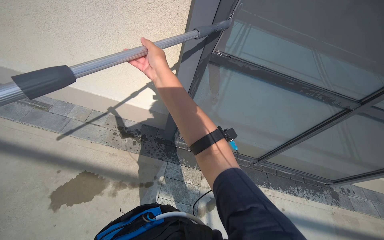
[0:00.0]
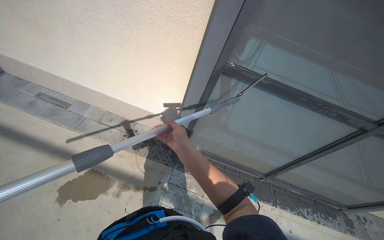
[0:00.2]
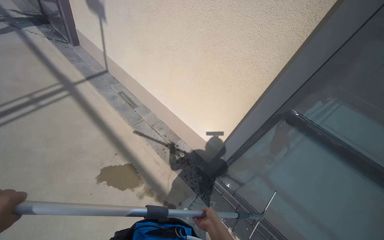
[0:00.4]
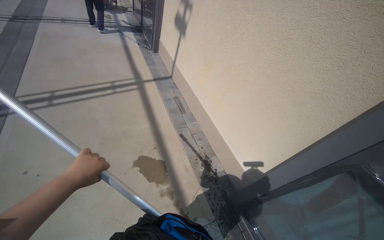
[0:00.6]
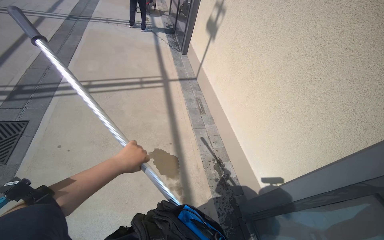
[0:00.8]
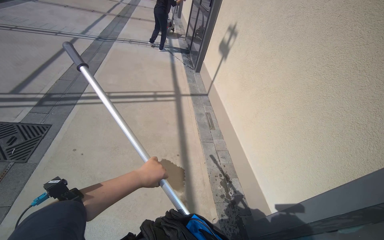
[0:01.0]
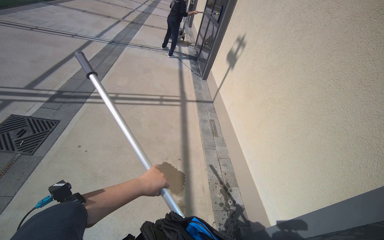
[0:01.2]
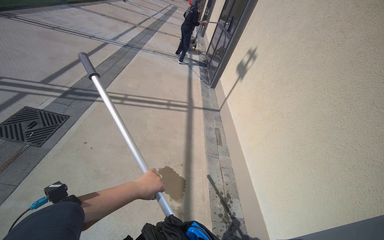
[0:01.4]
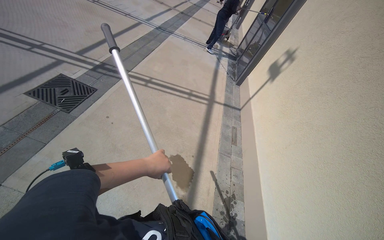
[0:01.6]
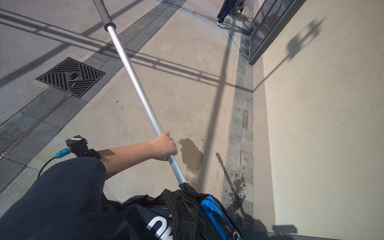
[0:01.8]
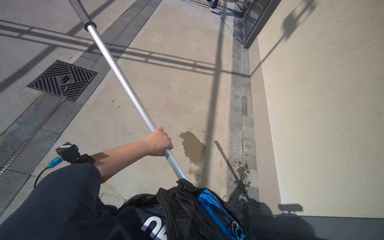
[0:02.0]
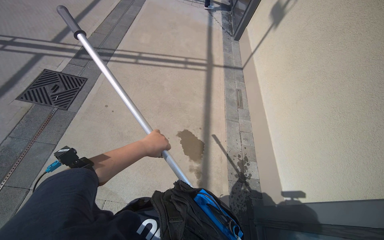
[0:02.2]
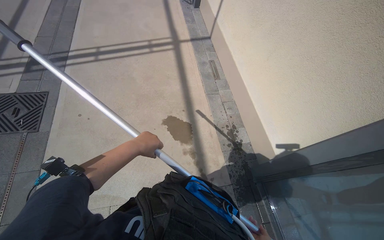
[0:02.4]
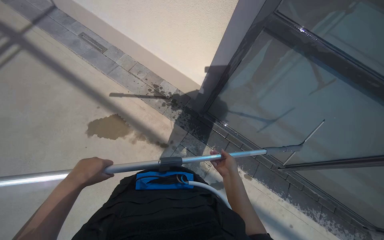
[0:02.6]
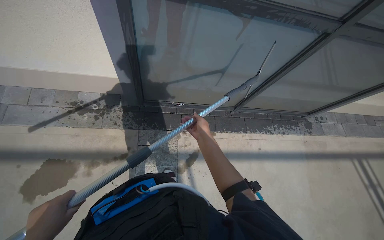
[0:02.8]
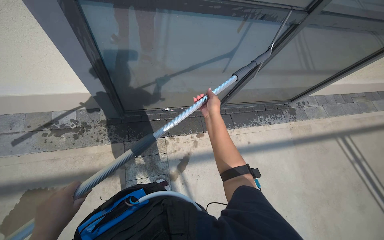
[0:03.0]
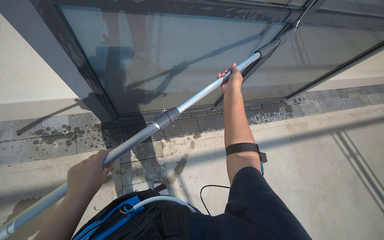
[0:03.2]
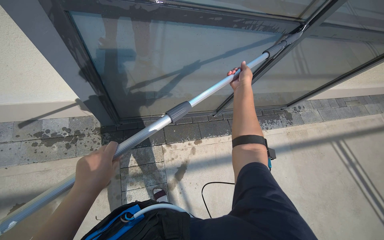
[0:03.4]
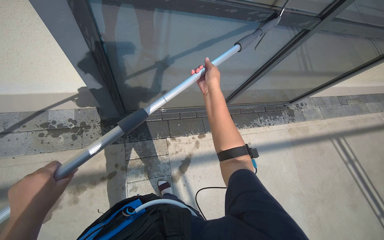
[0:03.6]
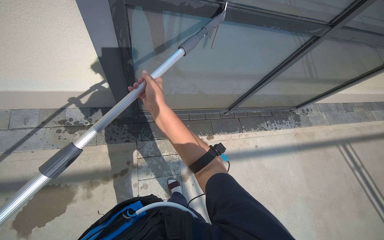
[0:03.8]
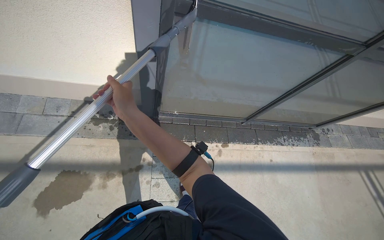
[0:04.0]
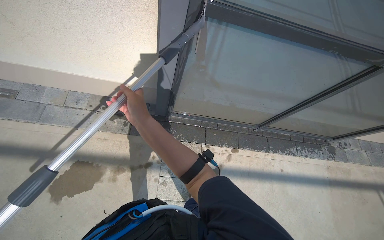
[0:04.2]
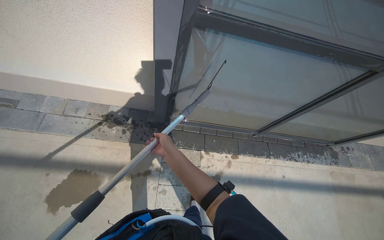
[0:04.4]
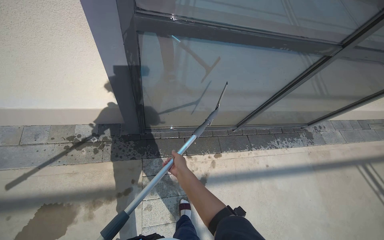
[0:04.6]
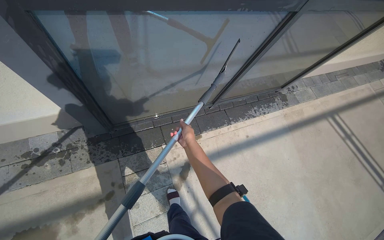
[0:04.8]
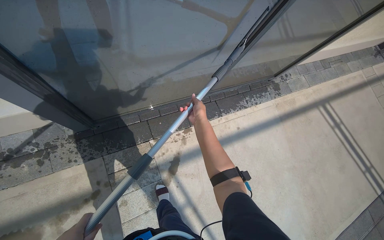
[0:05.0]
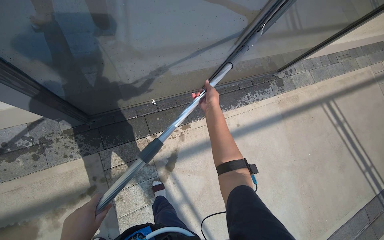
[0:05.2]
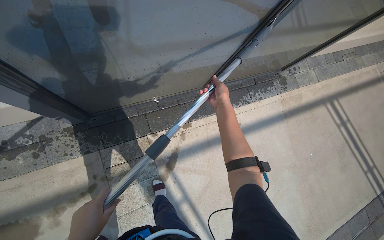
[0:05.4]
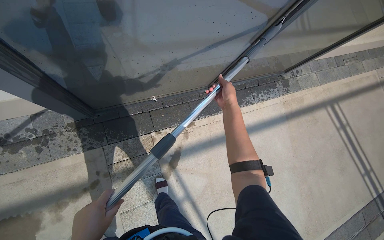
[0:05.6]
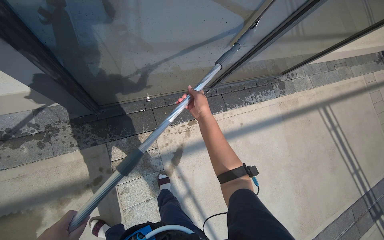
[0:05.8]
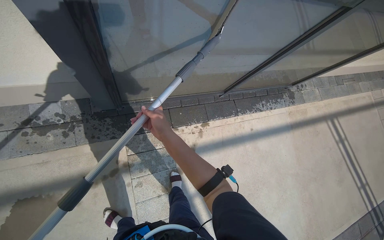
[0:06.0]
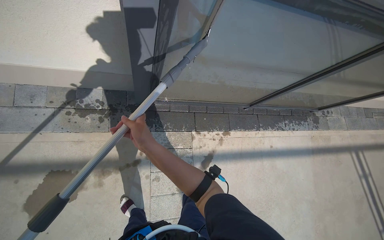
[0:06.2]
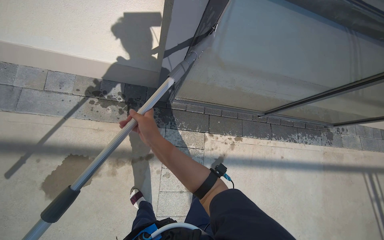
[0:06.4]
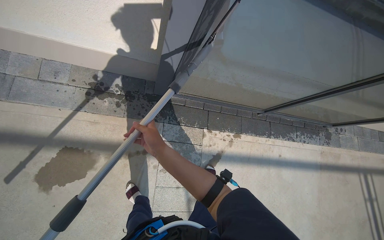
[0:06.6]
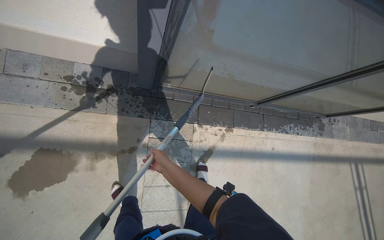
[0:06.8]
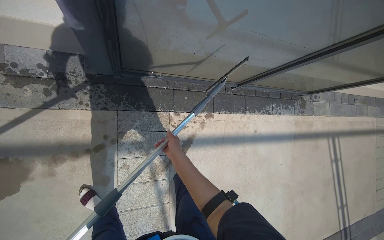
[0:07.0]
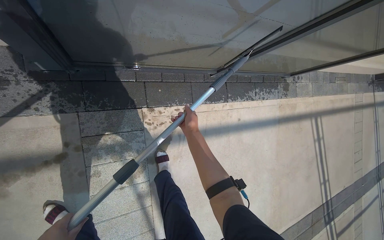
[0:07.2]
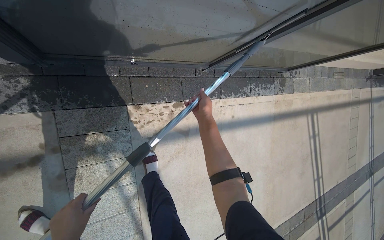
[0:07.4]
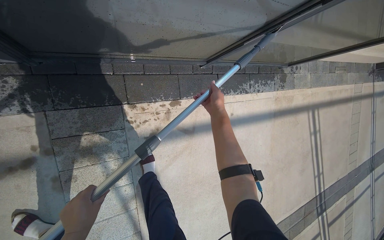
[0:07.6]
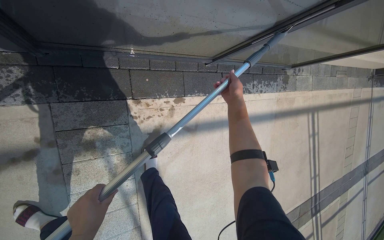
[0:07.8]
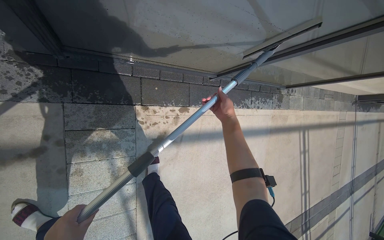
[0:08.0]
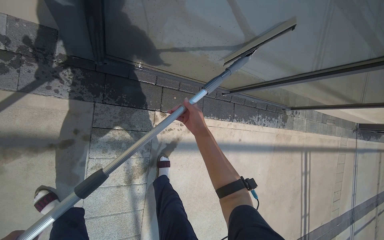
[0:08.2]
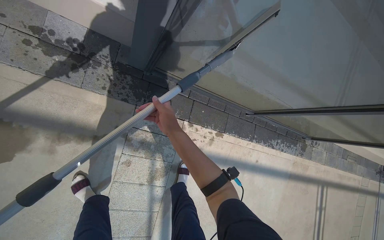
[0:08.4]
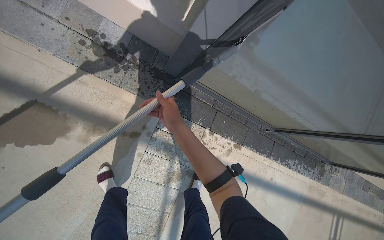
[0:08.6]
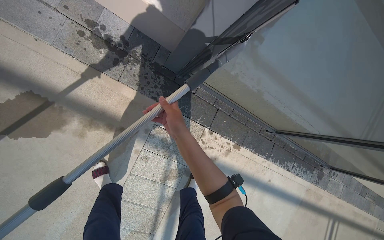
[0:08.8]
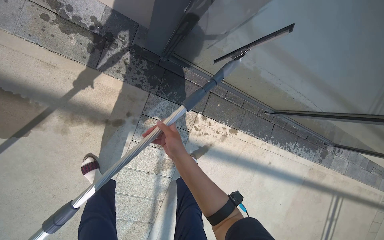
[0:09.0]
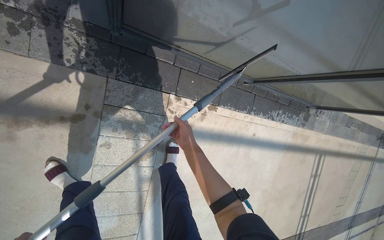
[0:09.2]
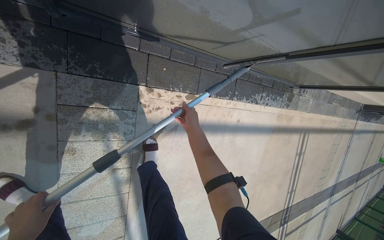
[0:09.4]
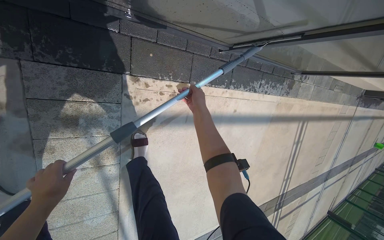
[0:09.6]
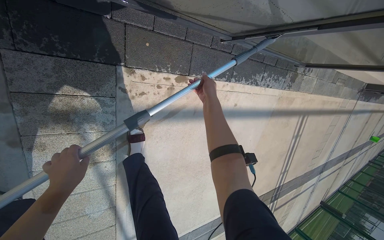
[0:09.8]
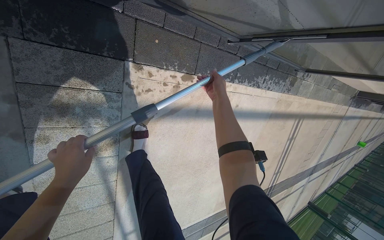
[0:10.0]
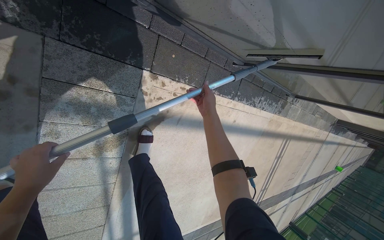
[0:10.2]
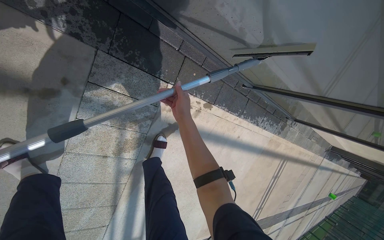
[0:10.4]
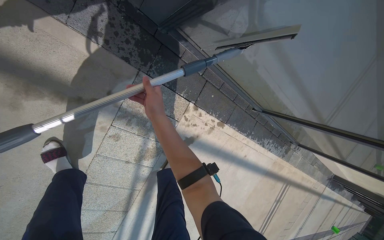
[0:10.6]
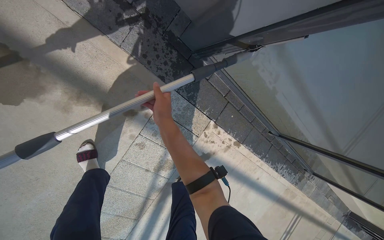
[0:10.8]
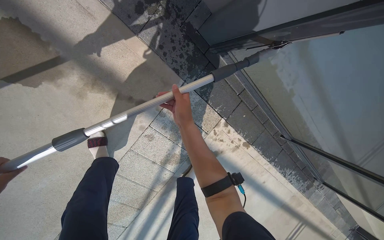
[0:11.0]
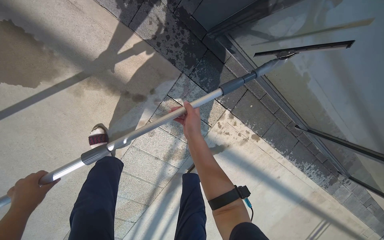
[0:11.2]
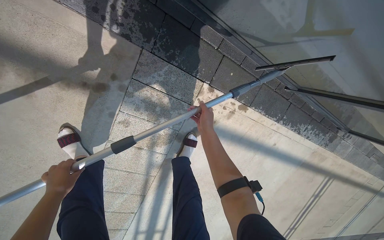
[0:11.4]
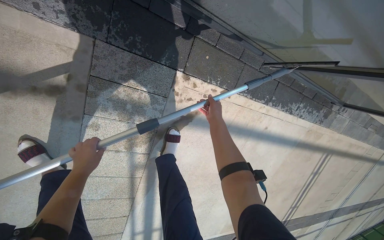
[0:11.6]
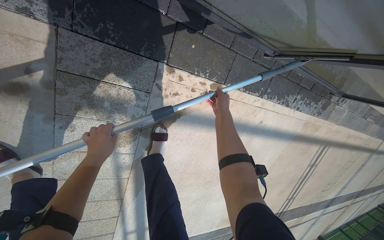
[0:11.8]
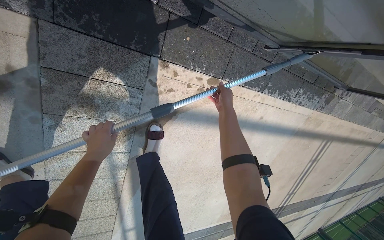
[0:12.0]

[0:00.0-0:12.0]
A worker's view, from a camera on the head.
Job: wiping surfaces.
The whole recording: Cleaning glass window with squeegee. The worker cleans the glass window using a squeegee, then a long pole with a squeegee attachment.
0:00.0 to 0:01.6: The head rotates about 90 degrees to the left. The camera pitches upward, by approximately 30 degrees.
0:01.6 to 0:03.0: The wearer's head swings roughly 110 degrees to the right. The camera pitches downward, by approximately 35 degrees.
0:03.0 to 0:04.4: The right hand moves left and right over approximately 35 cm, changing direction 2 times.
0:04.4 to 0:06.0: The wearer looks some 20 degrees further to the right. The wearer looks approximately 15 degrees further downward.
0:06.0 to 0:07.6: The camera travels about 40 cm. The wearer looks roughly 15 degrees further downward.
0:07.6 to 0:09.0: The head travels about 40 cm. The scene rotates clockwise by about 25 degrees.
0:09.0 to 0:10.4: The camera is aimed roughly 15 degrees further to the right. The view tilts approximately 10 degrees downward.
0:10.4 to 0:12.0: The right hand moves farther from the camera and to the right, approximately 40 cm.

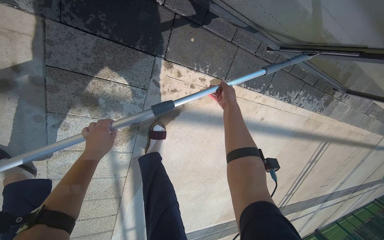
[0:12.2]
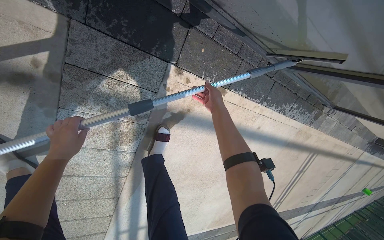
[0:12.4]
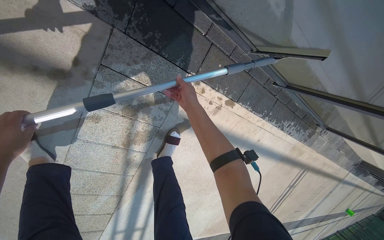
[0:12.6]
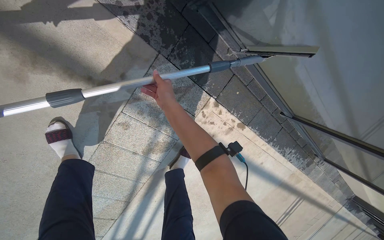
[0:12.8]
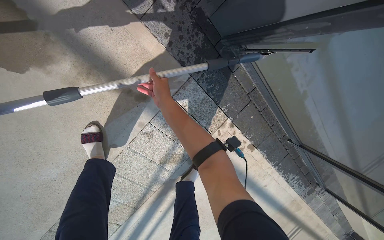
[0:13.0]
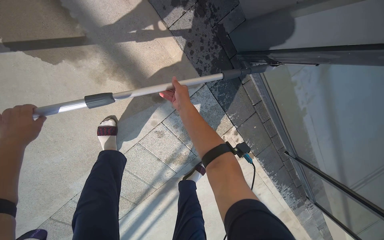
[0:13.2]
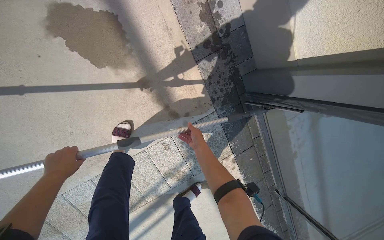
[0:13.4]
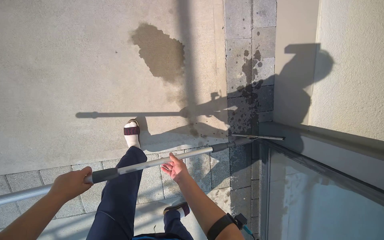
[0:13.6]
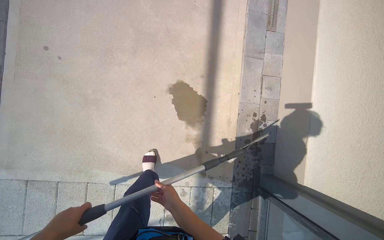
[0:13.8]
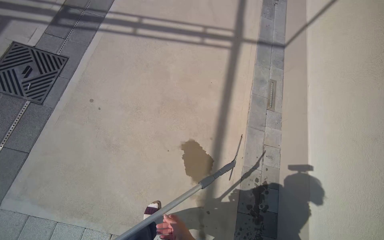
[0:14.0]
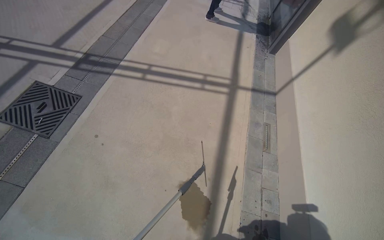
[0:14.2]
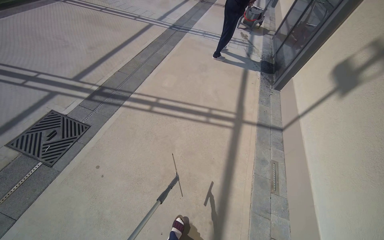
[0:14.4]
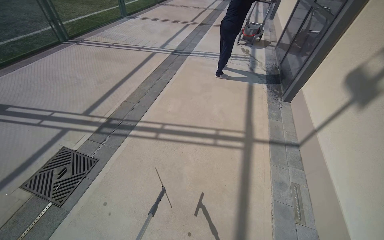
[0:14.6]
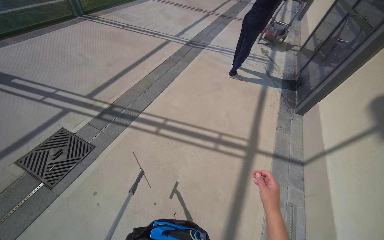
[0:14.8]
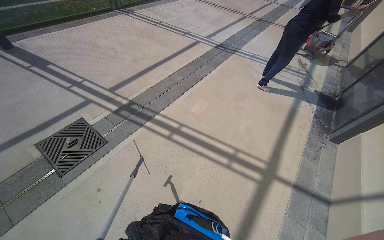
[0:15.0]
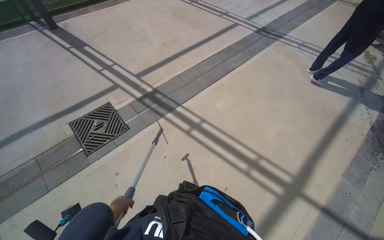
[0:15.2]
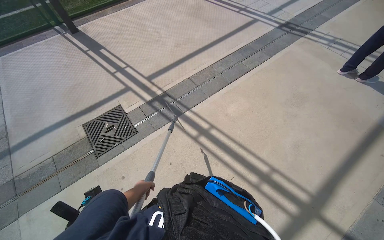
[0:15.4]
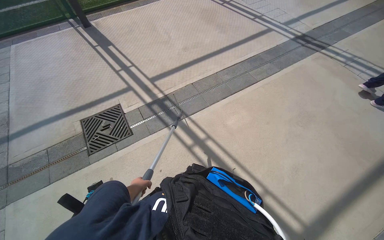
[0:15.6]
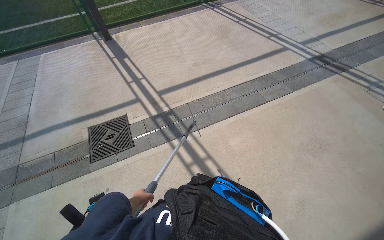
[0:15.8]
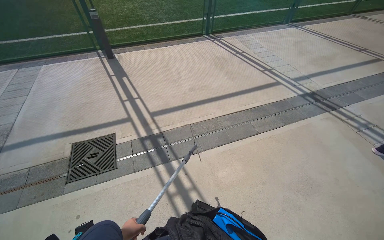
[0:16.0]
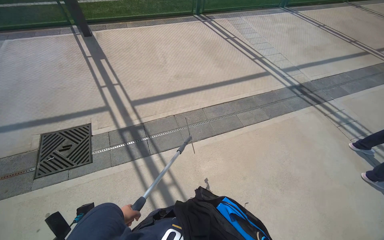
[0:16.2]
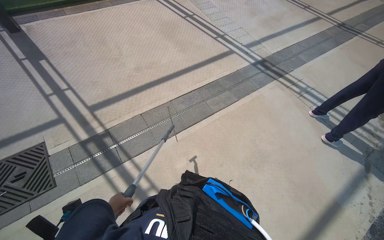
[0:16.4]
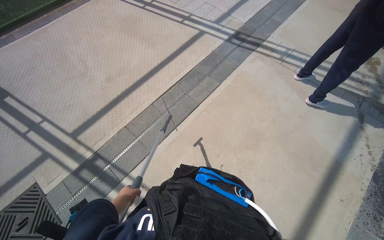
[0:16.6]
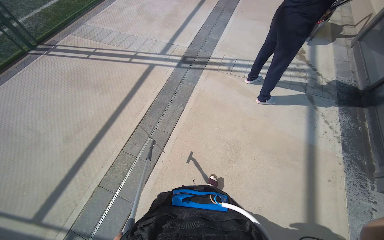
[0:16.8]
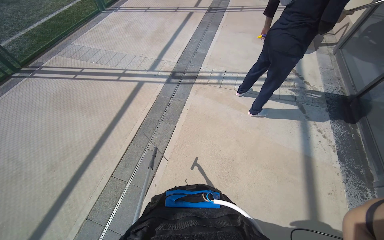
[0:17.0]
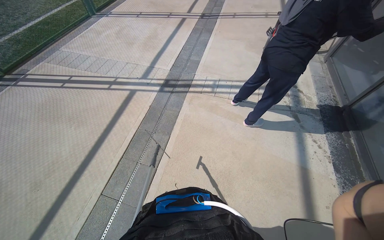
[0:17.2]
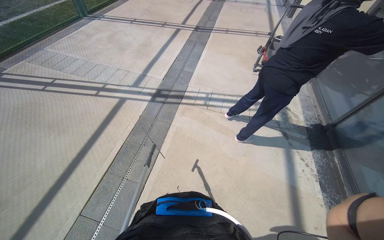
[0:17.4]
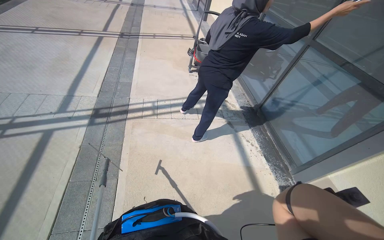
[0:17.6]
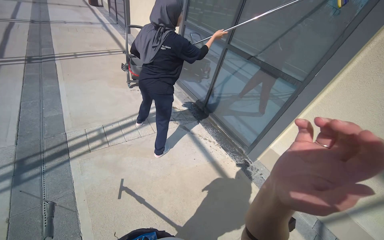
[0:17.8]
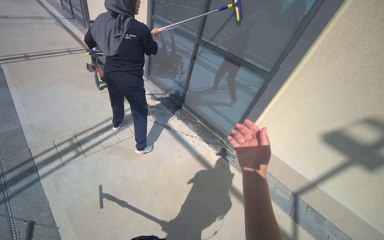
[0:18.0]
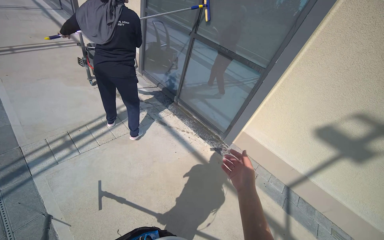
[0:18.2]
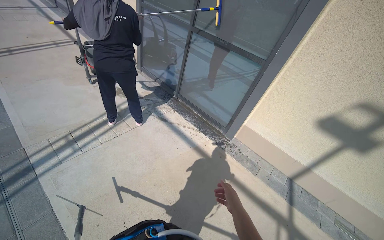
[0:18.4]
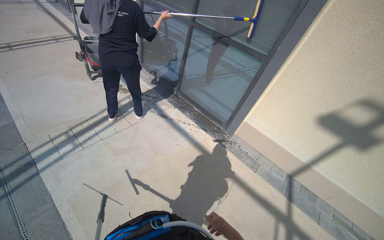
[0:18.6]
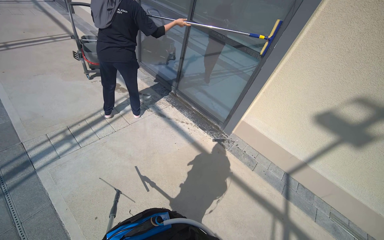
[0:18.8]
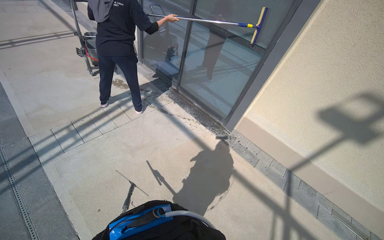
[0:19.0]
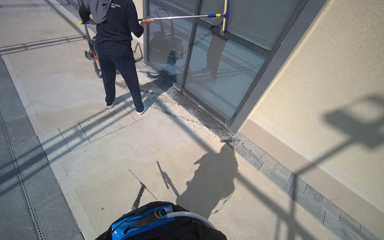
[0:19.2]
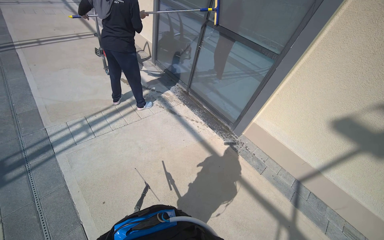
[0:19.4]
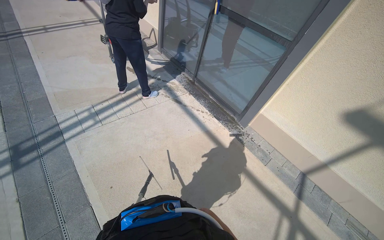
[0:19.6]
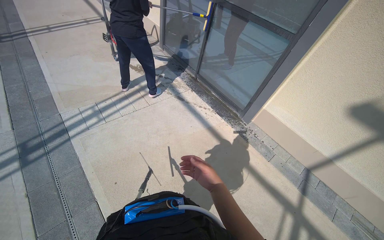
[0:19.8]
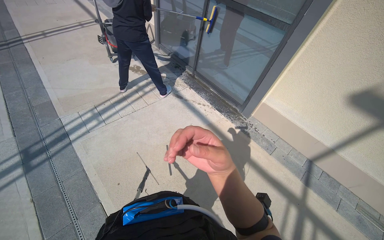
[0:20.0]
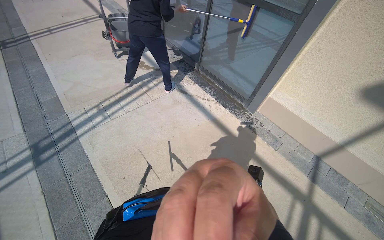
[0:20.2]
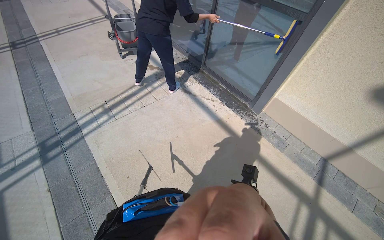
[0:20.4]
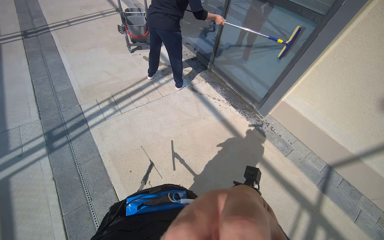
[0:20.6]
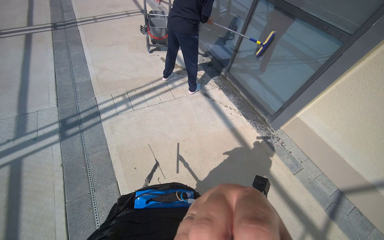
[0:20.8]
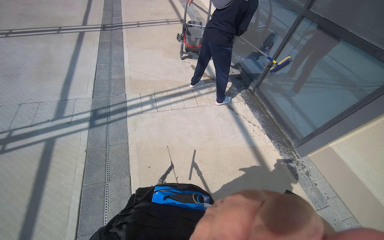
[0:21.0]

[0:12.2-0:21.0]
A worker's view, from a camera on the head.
Job: wiping surfaces.
The whole recording: Cleaning glass window with squeegee. The worker cleans the glass window using a squeegee, then a long pole with a squeegee attachment.
0:12.2 to 0:13.6: The camera travels roughly 90 cm. The wearer looks some 35 degrees further upward. The scene turns about 60 degrees clockwise in the picture.
0:13.6 to 0:15.2: The head travels roughly 1 m. The head turns to the left by roughly 50 degrees. The camera pitches upward, by some 50 degrees.
0:15.2 to 0:16.6: The wearer moves approximately 1 m.
0:16.6 to 0:18.0: The head travels about 70 cm. The head turns to the right by approximately 85 degrees. The wearer looks some 15 degrees further upward.
0:19.6 to 0:21.0: The head turns to the left by some 25 degrees.
